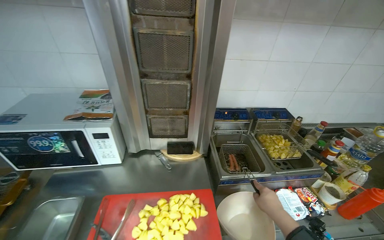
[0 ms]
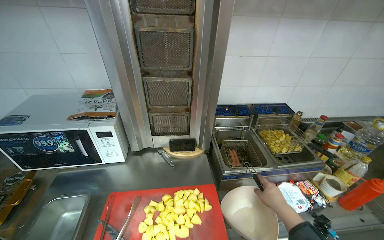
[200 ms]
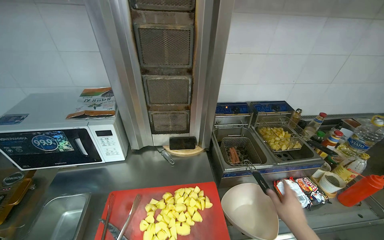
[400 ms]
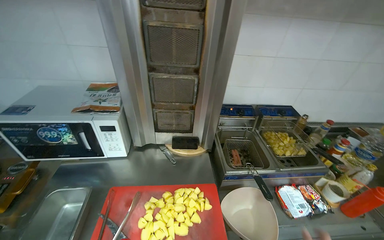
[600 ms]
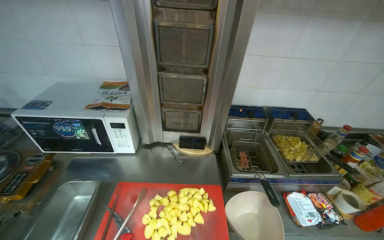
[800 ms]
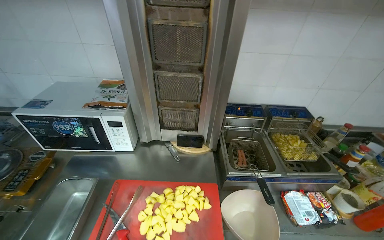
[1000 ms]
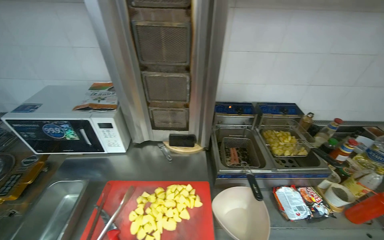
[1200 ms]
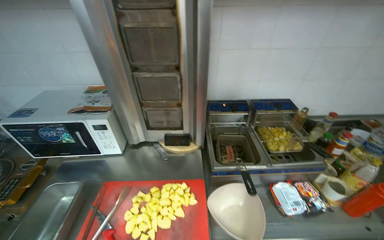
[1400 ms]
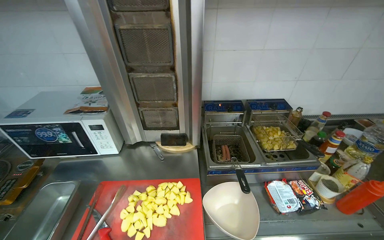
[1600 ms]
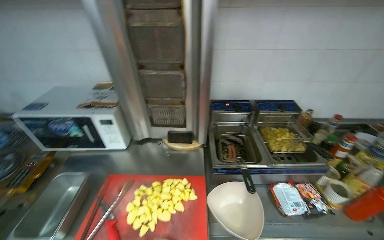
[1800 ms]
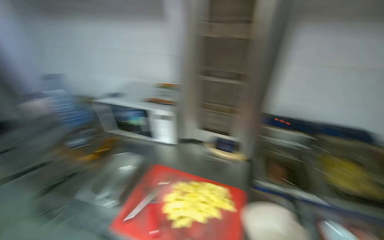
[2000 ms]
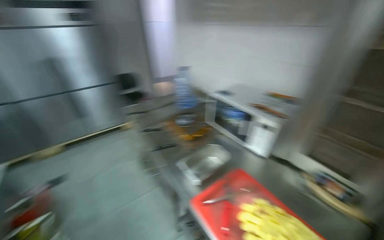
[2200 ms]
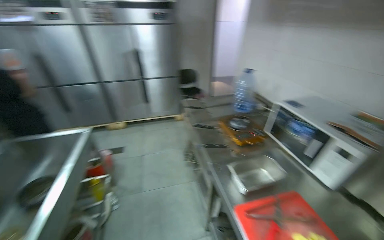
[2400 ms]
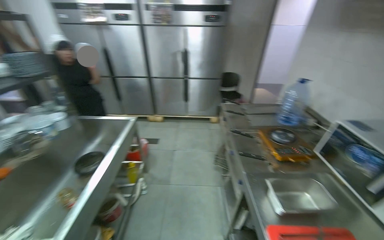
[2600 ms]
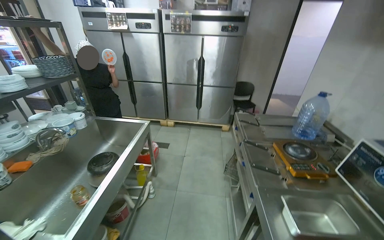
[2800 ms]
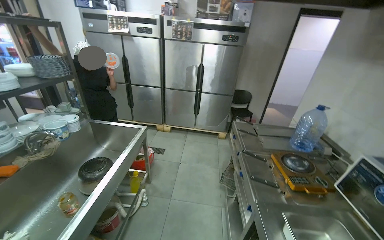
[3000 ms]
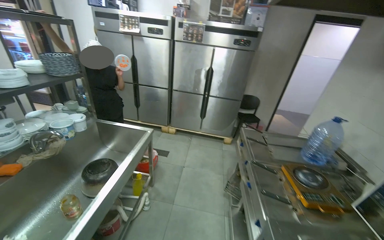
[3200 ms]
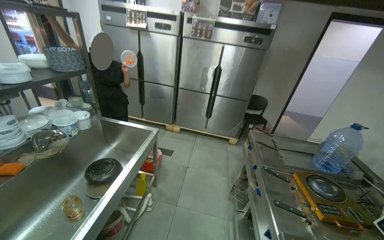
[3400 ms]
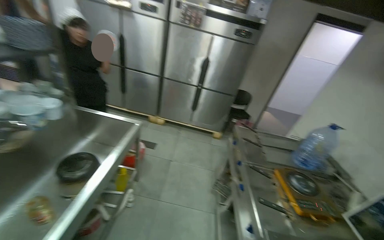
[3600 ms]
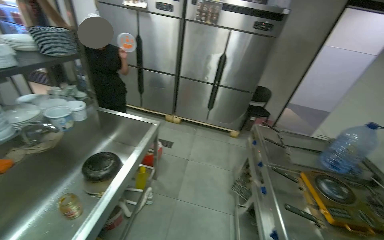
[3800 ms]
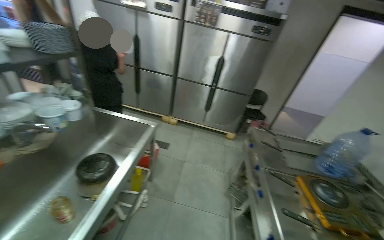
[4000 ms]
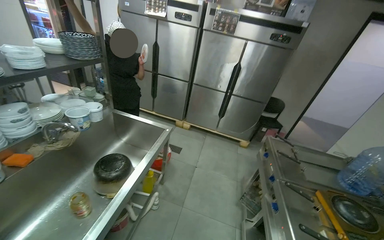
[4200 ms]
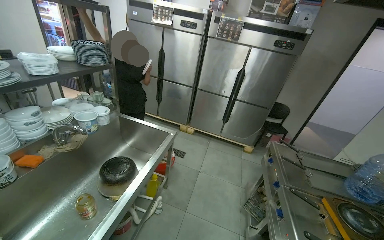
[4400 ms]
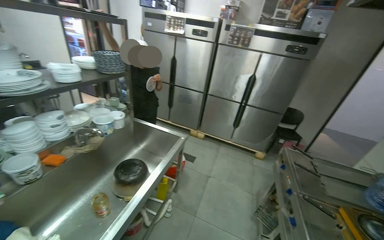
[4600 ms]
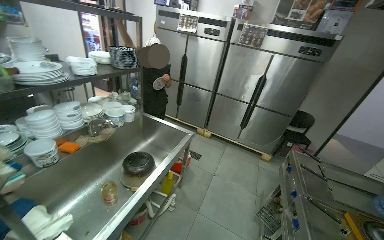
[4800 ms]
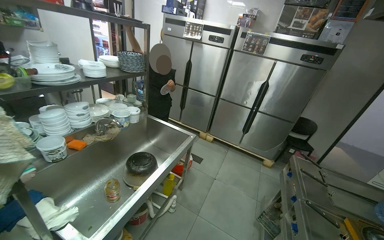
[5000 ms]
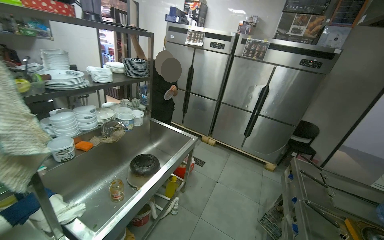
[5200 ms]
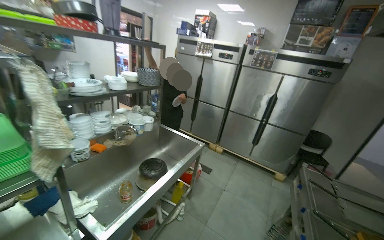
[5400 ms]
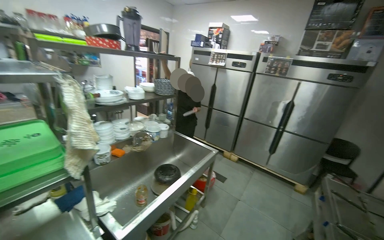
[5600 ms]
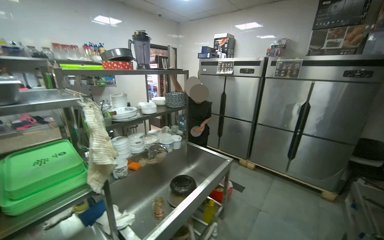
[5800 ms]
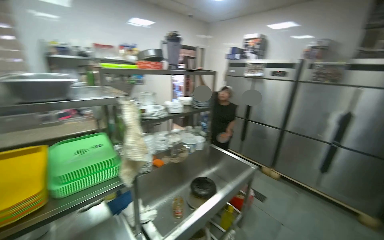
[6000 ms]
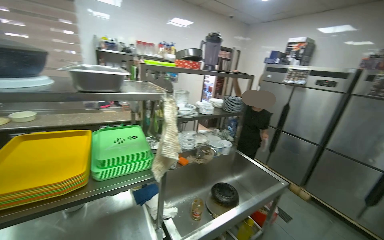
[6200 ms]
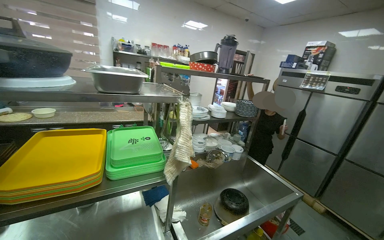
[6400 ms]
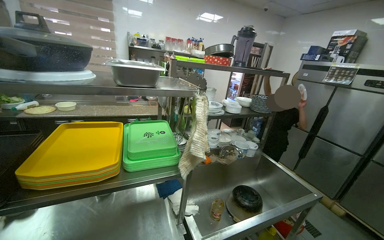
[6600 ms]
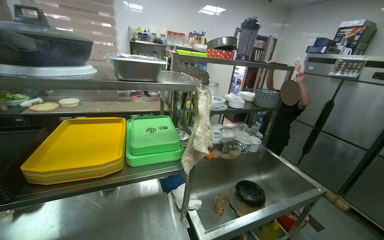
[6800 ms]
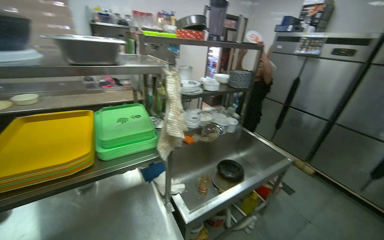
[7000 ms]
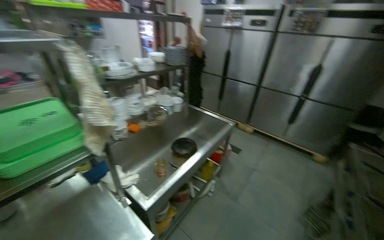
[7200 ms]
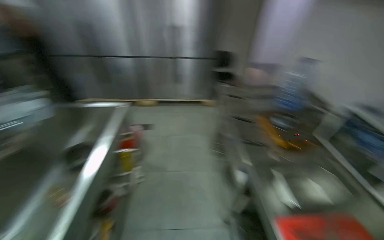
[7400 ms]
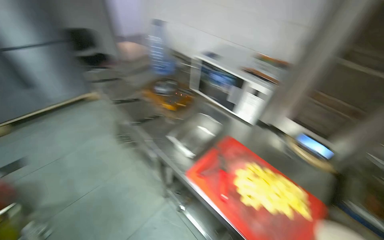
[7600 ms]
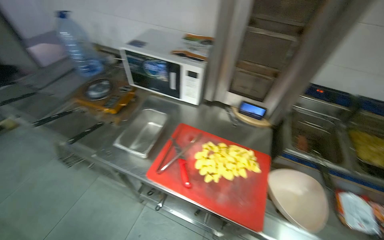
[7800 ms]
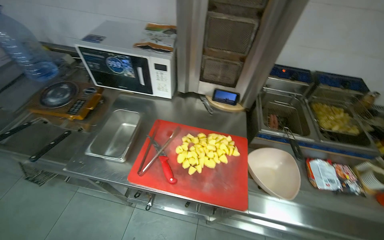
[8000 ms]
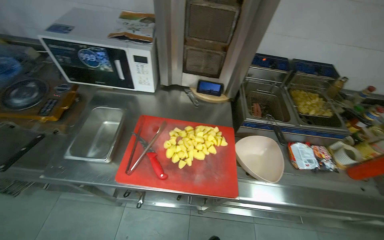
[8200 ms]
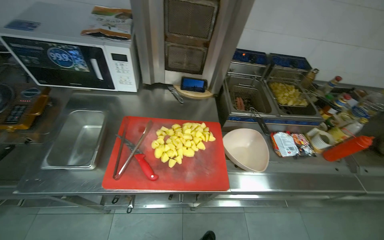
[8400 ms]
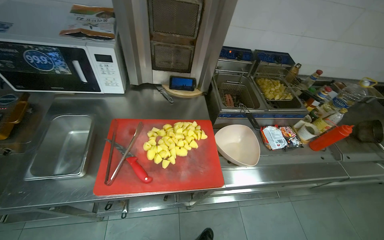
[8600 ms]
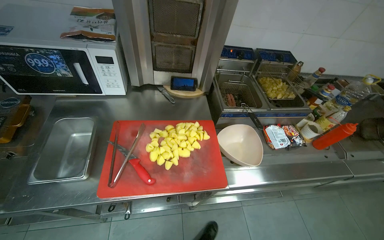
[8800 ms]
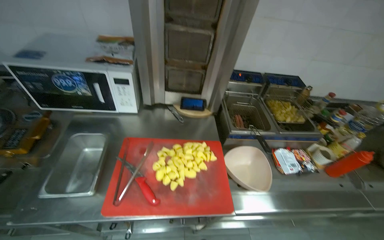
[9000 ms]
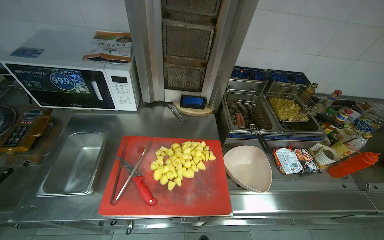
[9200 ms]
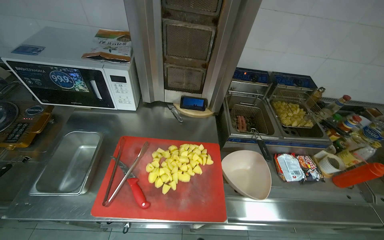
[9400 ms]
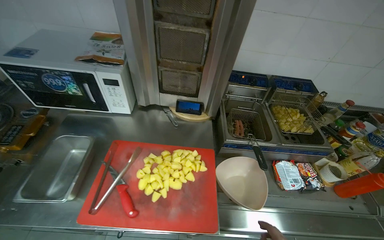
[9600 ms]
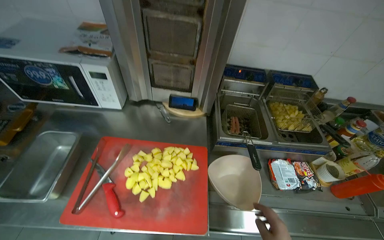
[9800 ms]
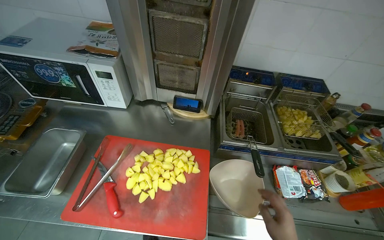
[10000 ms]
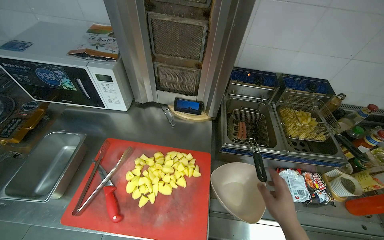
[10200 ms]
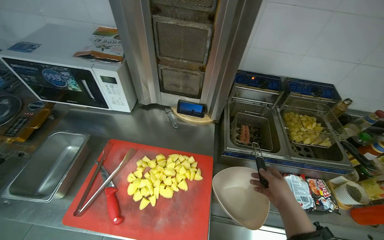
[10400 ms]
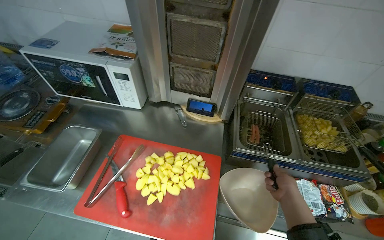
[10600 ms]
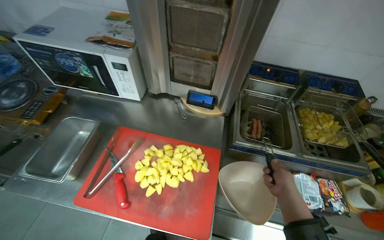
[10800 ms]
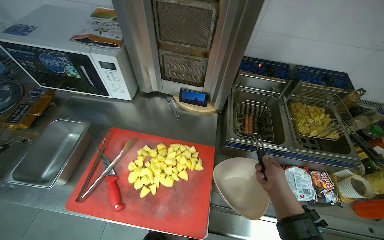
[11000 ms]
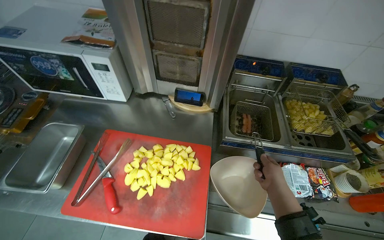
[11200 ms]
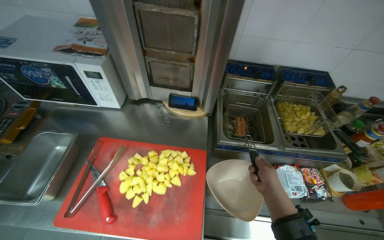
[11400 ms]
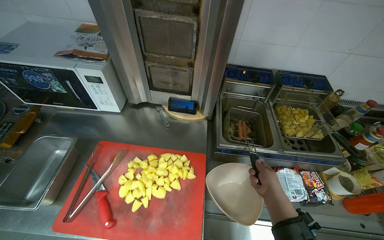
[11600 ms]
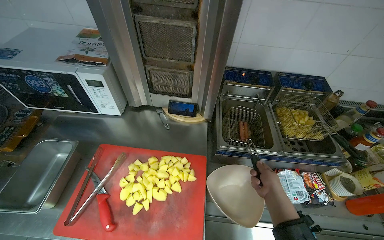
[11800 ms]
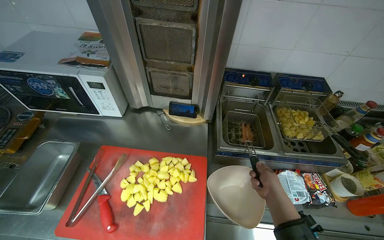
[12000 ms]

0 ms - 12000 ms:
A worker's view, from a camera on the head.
Job: cooking food.
The whole recording: Cooking items in deep fryer. The worker uses tongs to move potatoes and sausages in the deep fryers.
1600 ms - 3000 ms: The head rotates approximately 100 degrees to the left.
4400 ms - 6000 ms: The view swings approximately 30 degrees to the left. The view tips upward by roughly 15 degrees.
6000 ms - 7600 ms: The head rotates some 85 degrees to the right. The camera pitches downward, by roughly 30 degrees.
7600 ms - 9000 ms: The wearer's head swings approximately 50 degrees to the right.

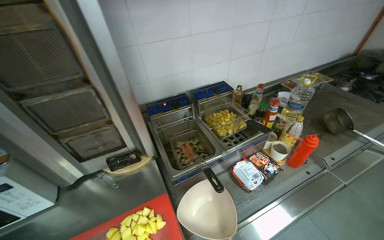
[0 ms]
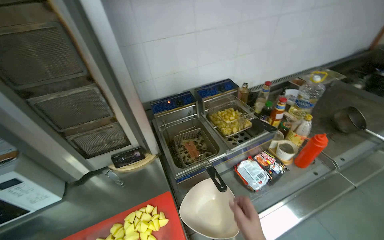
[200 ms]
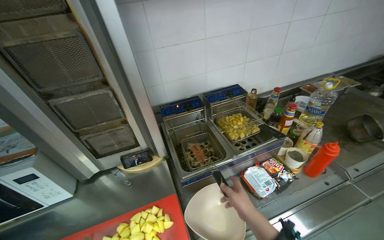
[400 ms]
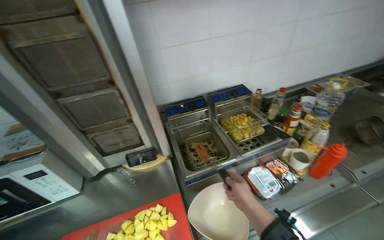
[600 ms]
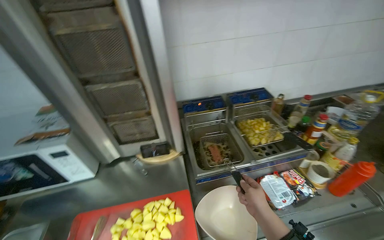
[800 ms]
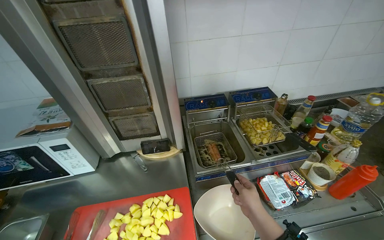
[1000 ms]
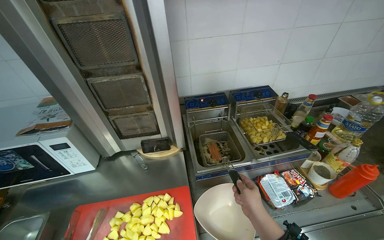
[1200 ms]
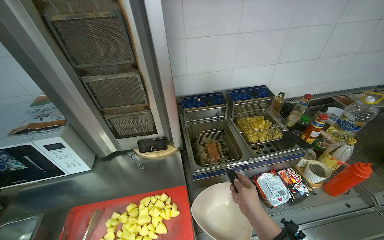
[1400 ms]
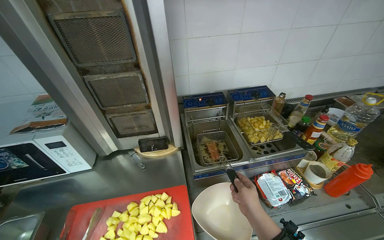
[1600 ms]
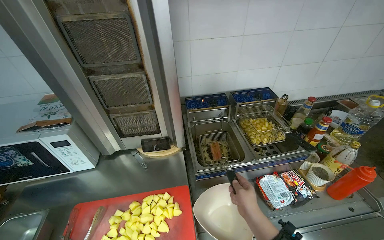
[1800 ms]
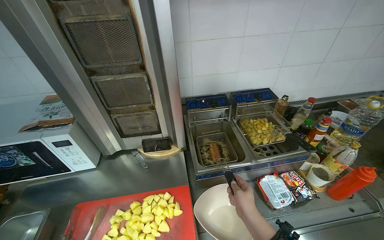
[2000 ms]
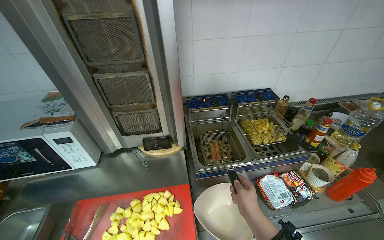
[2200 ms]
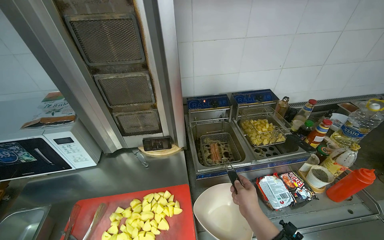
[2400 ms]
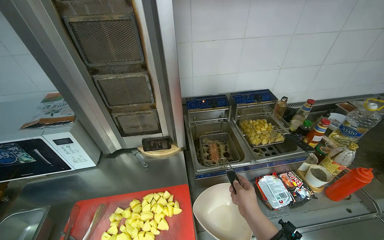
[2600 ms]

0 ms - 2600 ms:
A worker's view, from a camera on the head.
Job: cooking food.
The whole recording: Cooking items in deep fryer. The worker uses tongs to move potatoes and sausages in the deep fryers.
0 ms - 1200 ms: The head rotates roughly 15 degrees to the left.

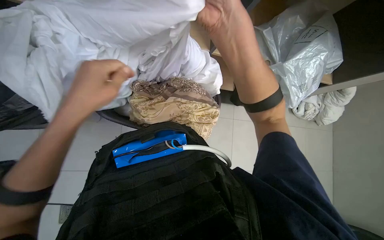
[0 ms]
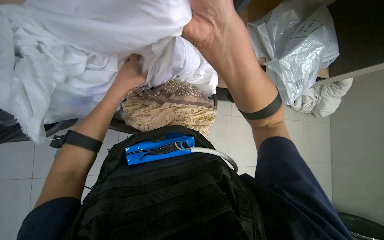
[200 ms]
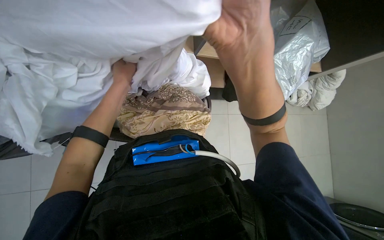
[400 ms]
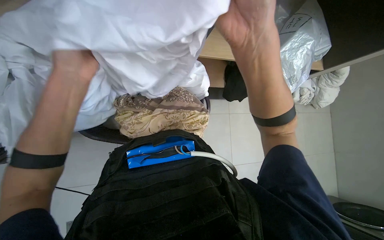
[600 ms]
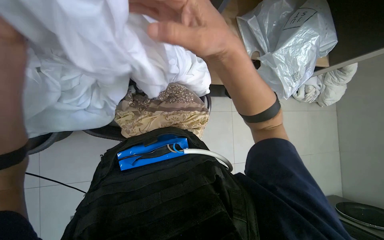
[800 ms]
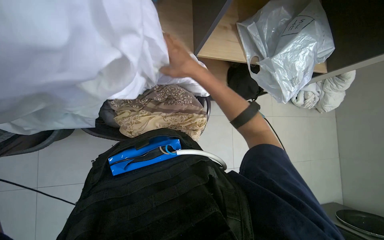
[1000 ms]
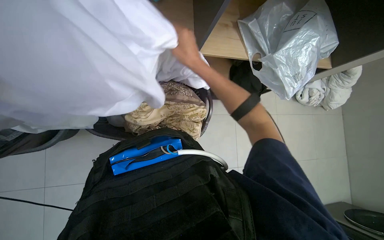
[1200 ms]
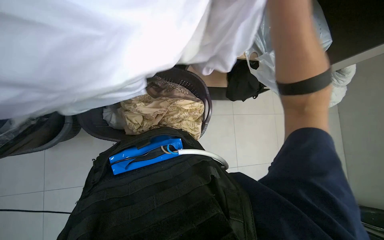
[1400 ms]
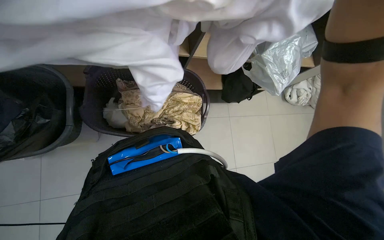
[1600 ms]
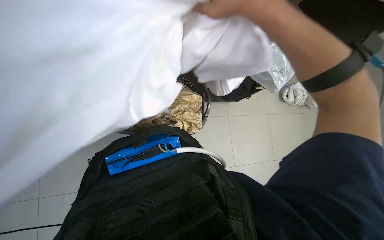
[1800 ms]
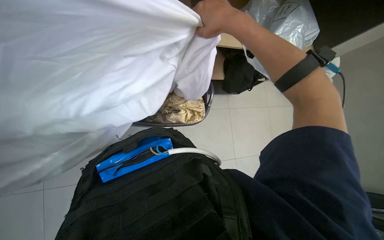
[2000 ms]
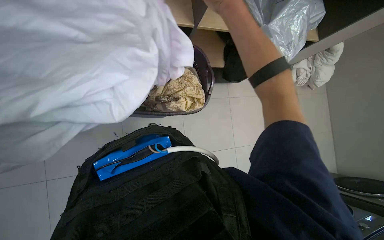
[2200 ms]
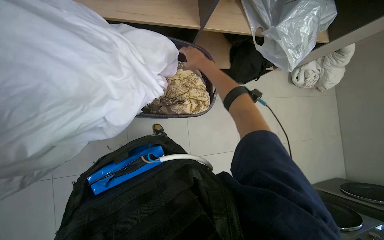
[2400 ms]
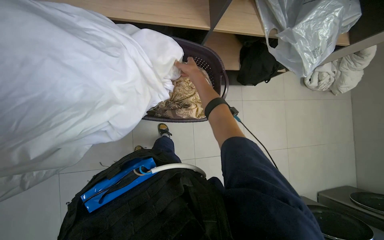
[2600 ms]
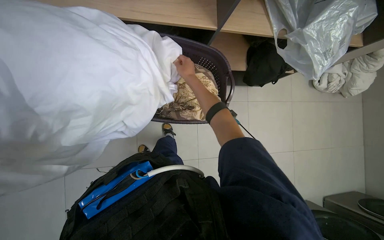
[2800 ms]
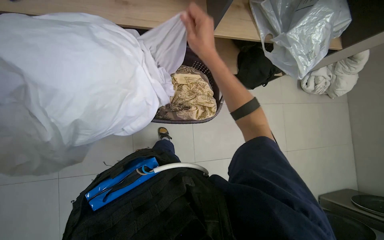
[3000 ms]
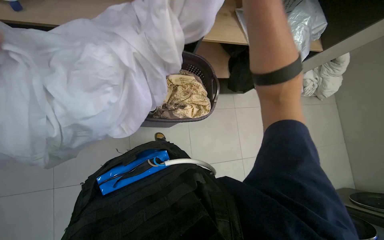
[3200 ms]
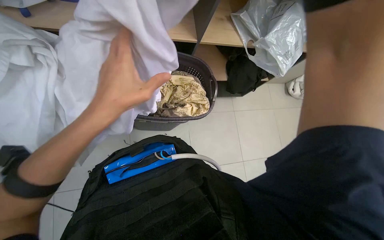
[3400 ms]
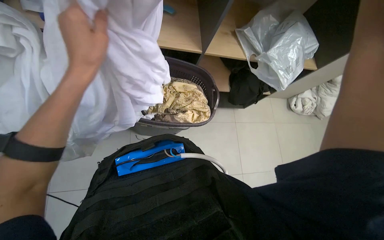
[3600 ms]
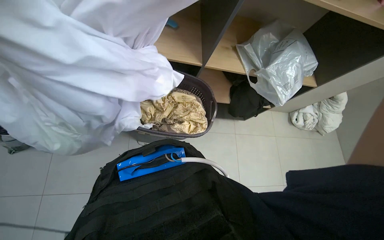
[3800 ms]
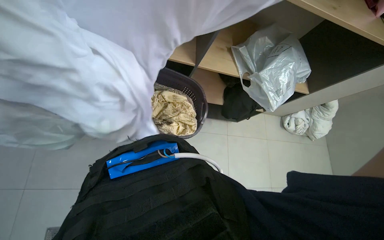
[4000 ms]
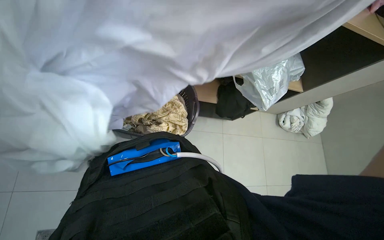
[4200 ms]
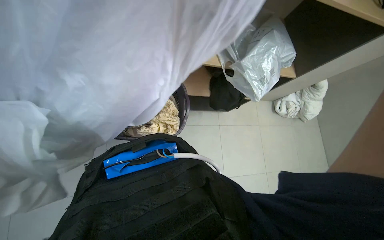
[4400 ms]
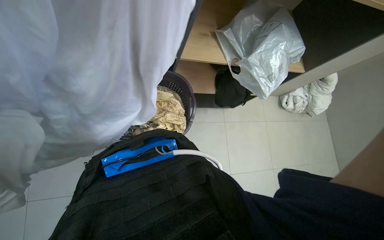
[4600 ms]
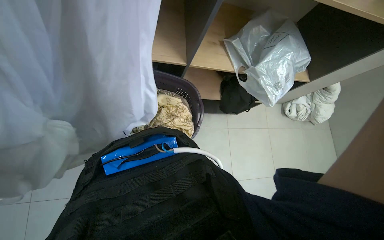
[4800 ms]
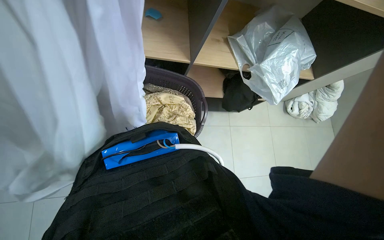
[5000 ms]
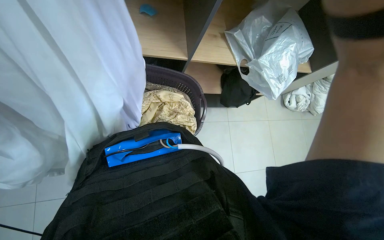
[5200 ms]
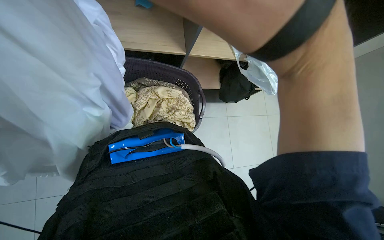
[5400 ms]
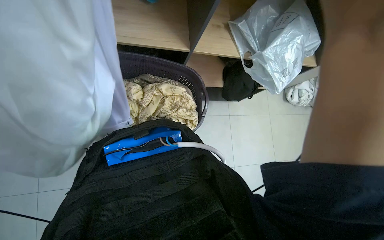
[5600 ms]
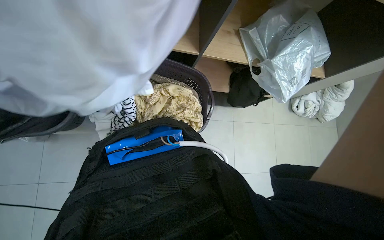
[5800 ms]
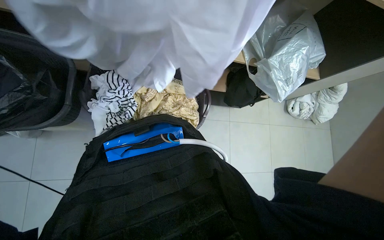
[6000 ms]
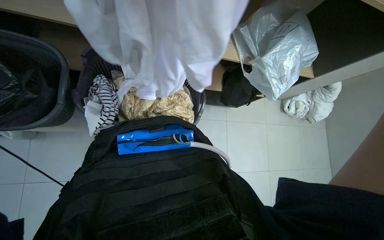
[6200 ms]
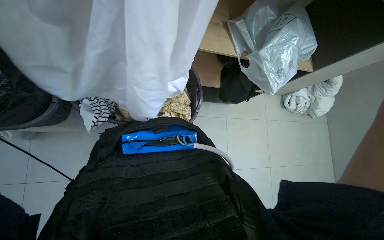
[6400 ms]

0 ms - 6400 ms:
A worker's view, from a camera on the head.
Job: managing laundry.
The whole recording: Folding and organizing laundry items. The worker picks various laundry items from a basket, shakes them out, folds them, and places them onto a shelf.
0 ms - 1600 ms: The right hand moves some 20 cm farther from the camera and comes back.
